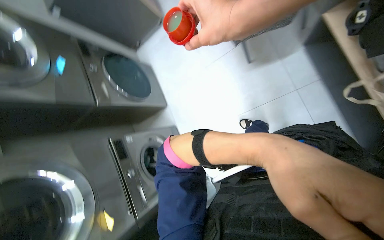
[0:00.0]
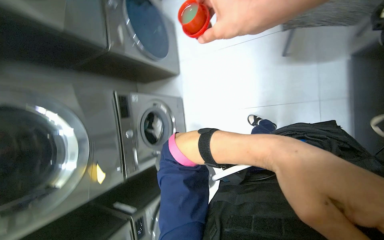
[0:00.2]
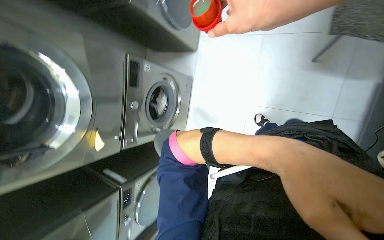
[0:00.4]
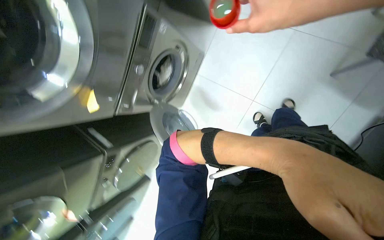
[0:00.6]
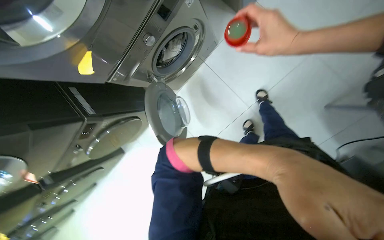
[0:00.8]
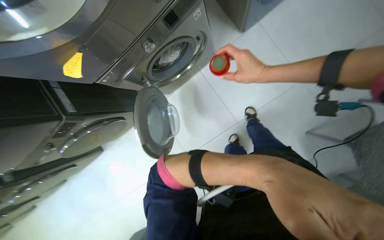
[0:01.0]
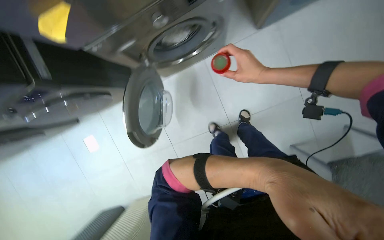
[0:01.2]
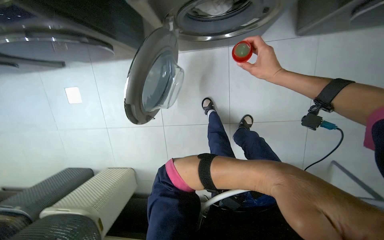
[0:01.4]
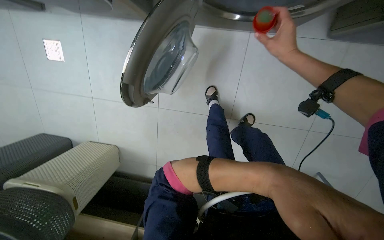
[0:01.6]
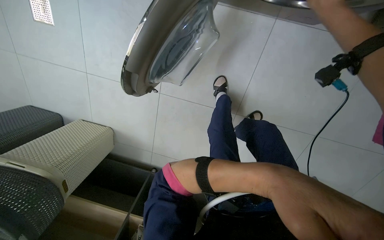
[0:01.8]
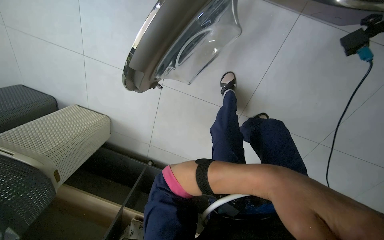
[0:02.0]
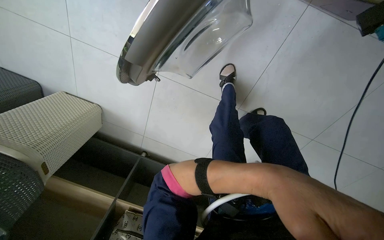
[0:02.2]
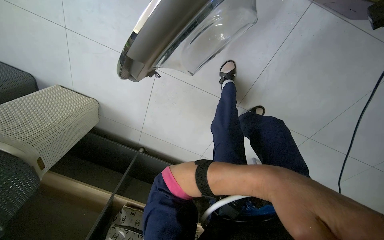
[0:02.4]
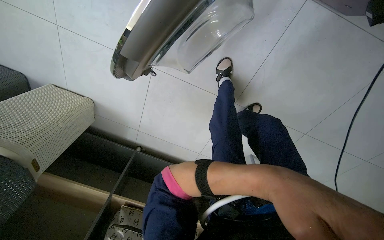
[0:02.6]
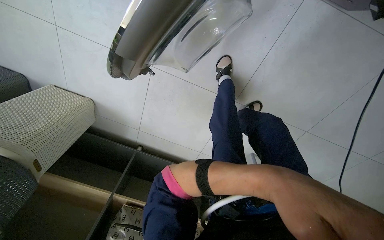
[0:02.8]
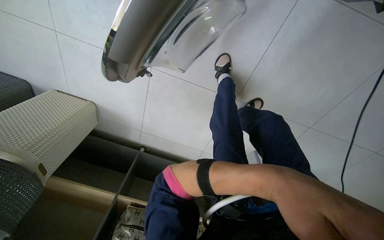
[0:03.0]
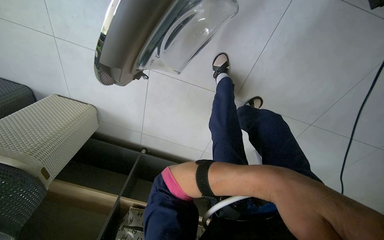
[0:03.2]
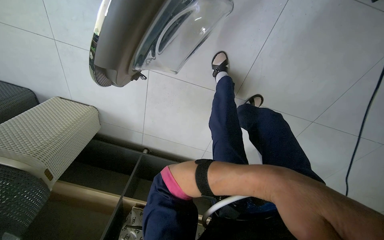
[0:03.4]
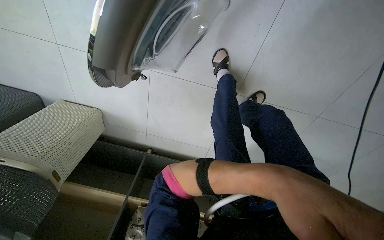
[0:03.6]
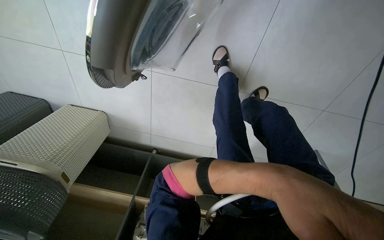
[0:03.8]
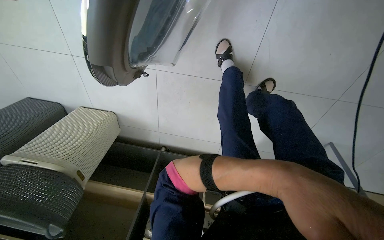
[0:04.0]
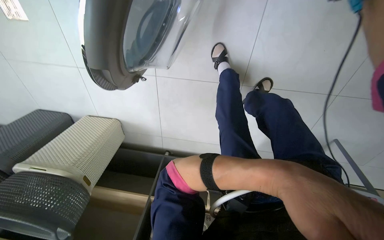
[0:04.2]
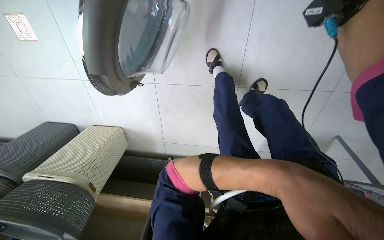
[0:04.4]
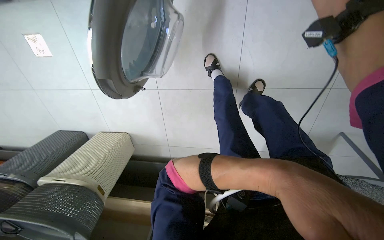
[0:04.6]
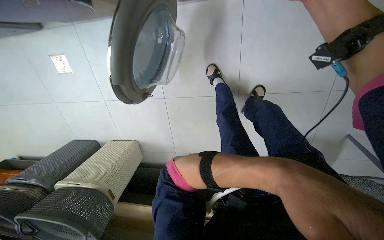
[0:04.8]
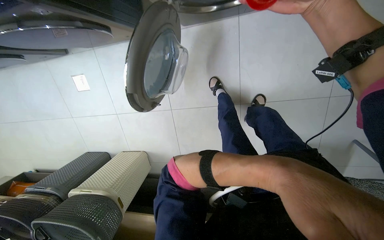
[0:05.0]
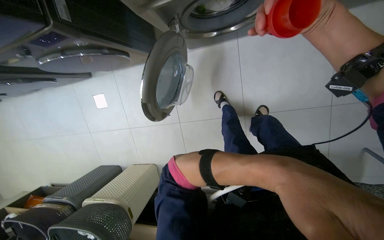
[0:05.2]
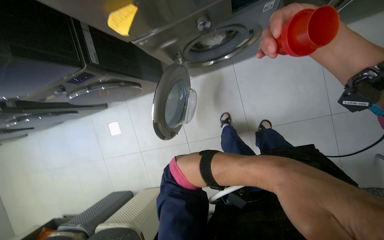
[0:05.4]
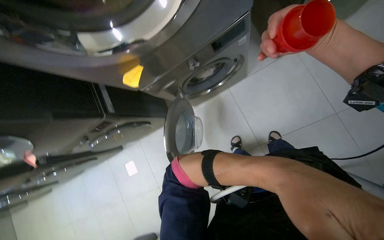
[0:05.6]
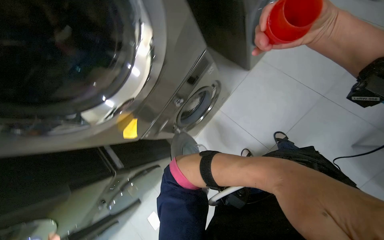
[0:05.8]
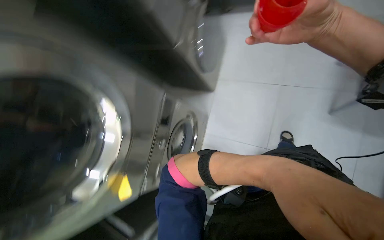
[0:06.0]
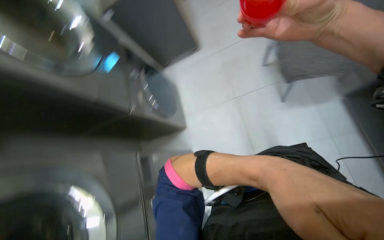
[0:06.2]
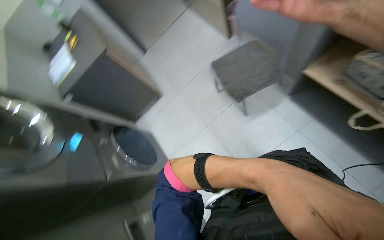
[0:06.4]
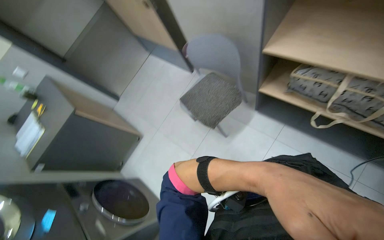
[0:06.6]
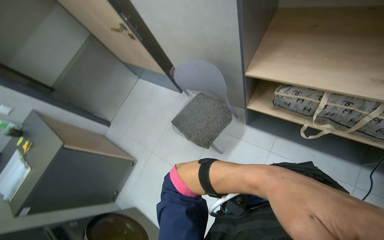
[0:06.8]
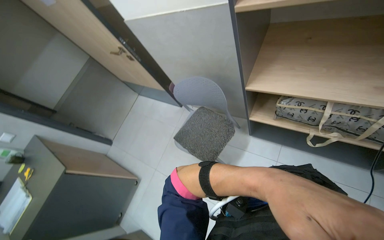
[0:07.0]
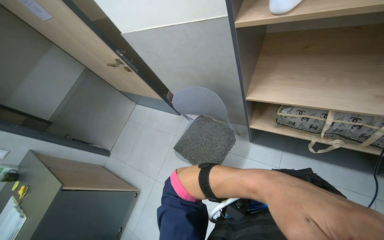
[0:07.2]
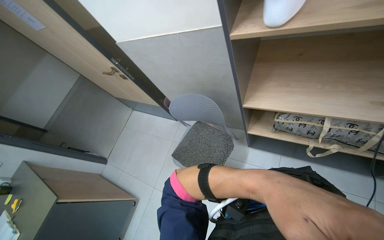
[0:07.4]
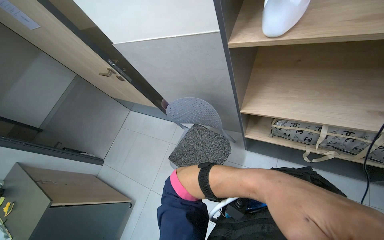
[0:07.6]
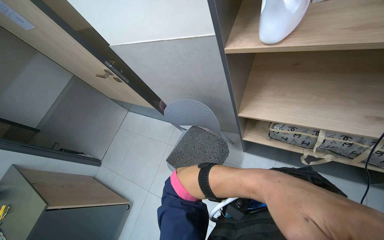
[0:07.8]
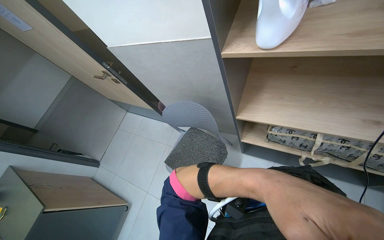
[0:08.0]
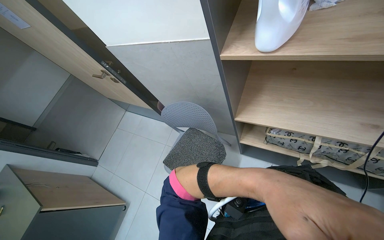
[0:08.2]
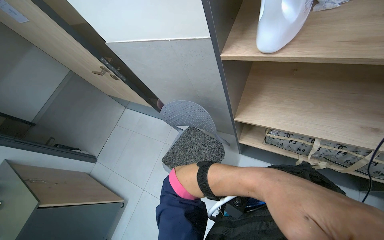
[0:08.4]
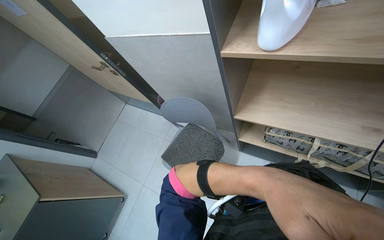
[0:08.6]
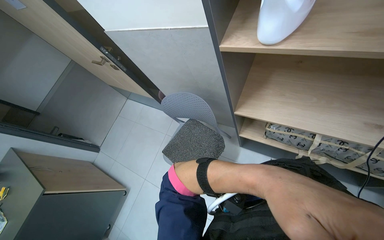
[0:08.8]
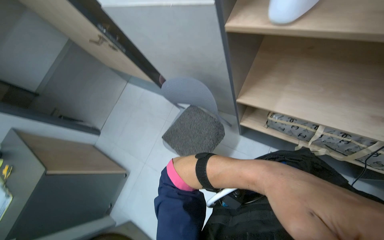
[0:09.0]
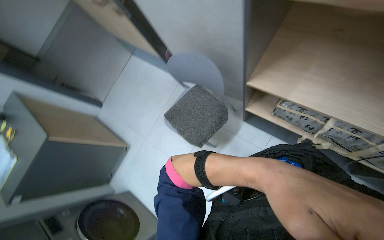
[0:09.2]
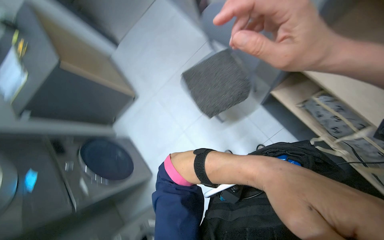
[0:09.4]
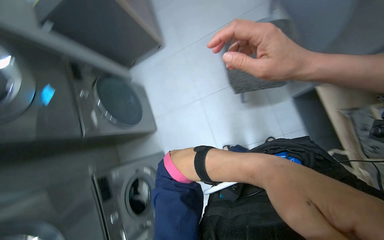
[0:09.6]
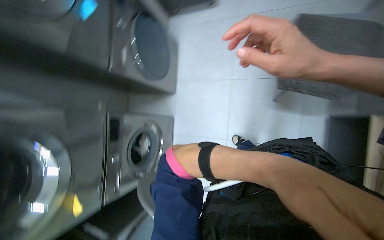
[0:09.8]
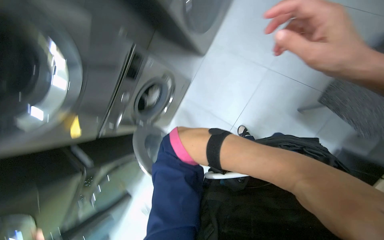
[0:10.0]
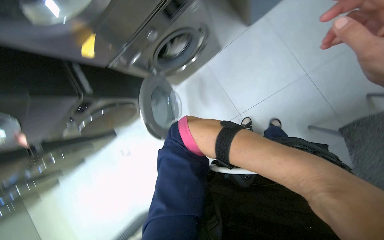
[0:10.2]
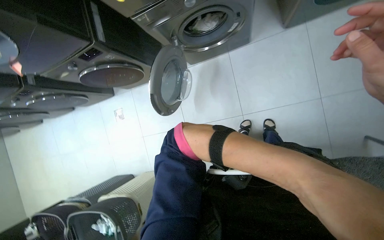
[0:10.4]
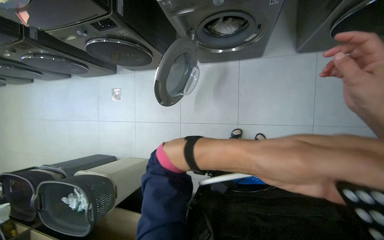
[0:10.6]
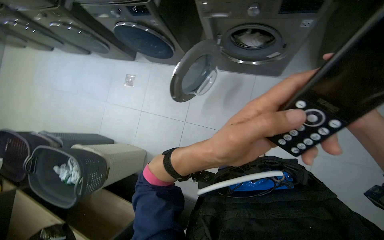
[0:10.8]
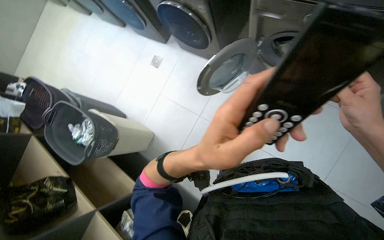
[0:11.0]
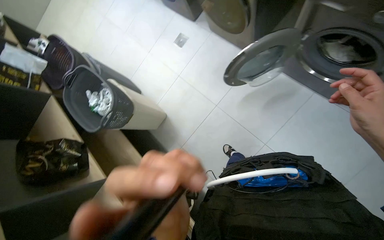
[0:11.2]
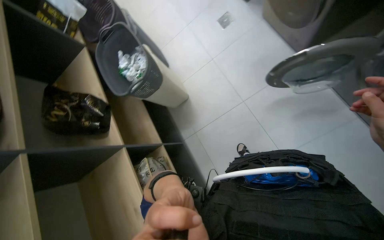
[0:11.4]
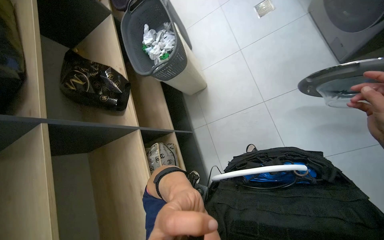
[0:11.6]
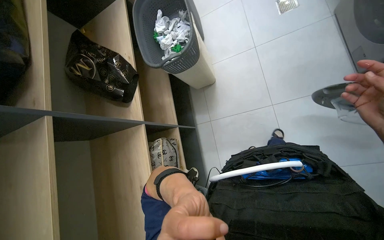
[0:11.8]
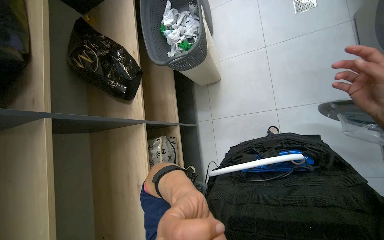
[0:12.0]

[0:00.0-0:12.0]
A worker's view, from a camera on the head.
Job: managing laundry.
The whole recording: Adding detergent and setting second washing machine. The worker adds detergent to the second washing machine and sets its wash program.
0:00.0 to 0:01.6: The camera travels approximately 60 cm. The view pans to the right by some 35 degrees. The view tips downward by about 50 degrees. The scene rotates clockwise by some 110 degrees.
0:01.6 to 0:03.0: The view tilts some 15 degrees downward.
0:04.4 to 0:06.0: The camera is carried some 60 cm. The camera sweeps to the left, by roughly 20 degrees. The view tips upward by approximately 65 degrees. Everything in view rotates approximately 65 degrees counterclockwise.
0:06.0 to 0:07.6: The camera is carried approximately 50 cm. The wearer looks approximately 80 degrees further to the right. The camera pitches upward, by approximately 55 degrees.
0:09.0 to 0:10.4: The wearer moves approximately 60 cm. The camera pitches downward, by about 75 degrees. Everything in view rotates some 130 degrees clockwise.
0:10.4 to 0:12.0: The wearer moves about 60 cm. The camera pitches downward, by approximately 25 degrees. Everything in view rotates about 90 degrees clockwise.

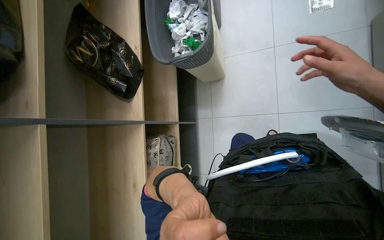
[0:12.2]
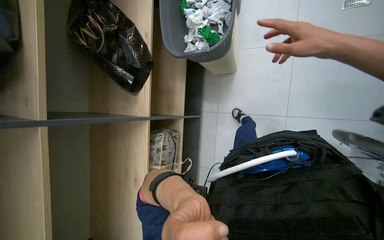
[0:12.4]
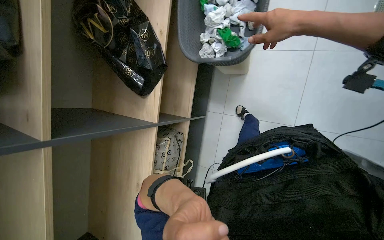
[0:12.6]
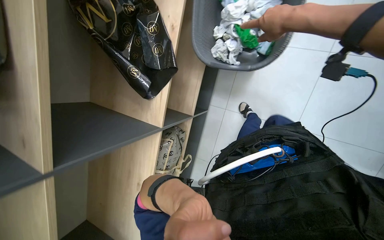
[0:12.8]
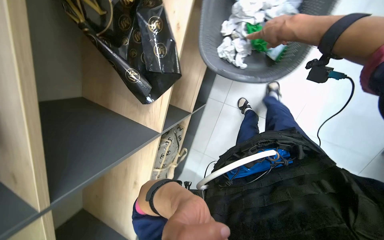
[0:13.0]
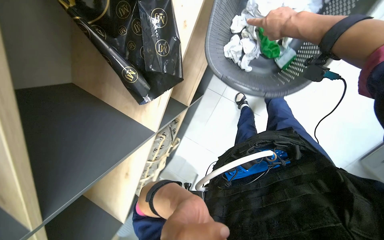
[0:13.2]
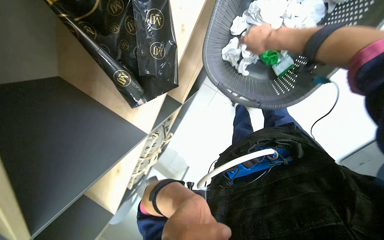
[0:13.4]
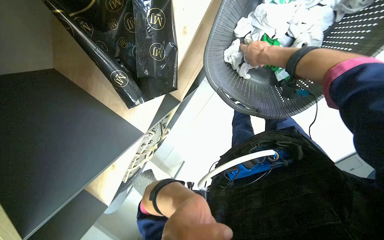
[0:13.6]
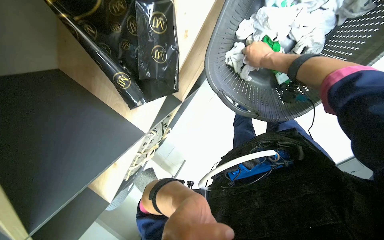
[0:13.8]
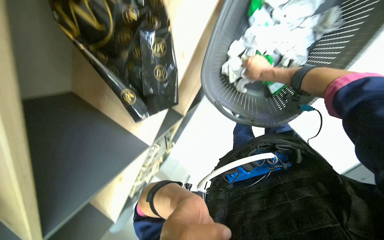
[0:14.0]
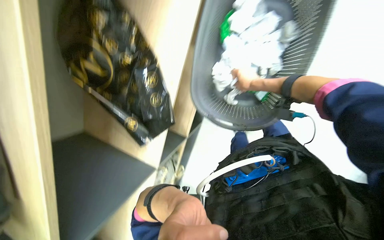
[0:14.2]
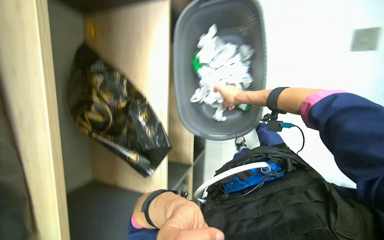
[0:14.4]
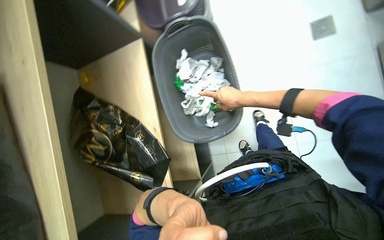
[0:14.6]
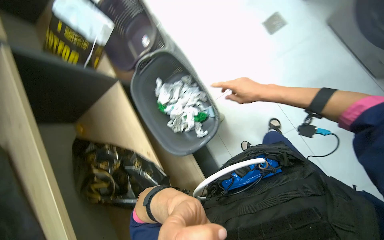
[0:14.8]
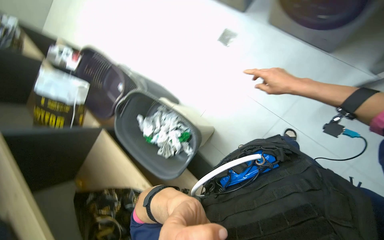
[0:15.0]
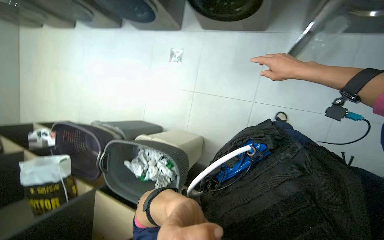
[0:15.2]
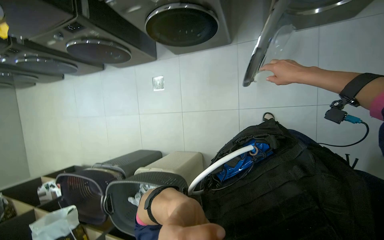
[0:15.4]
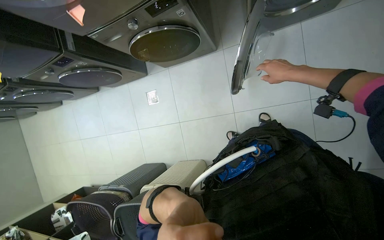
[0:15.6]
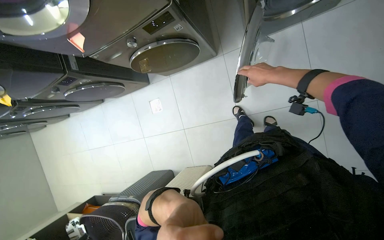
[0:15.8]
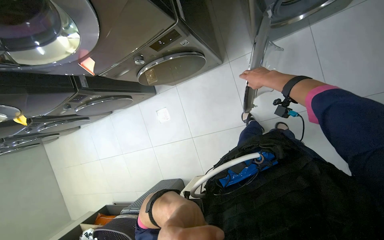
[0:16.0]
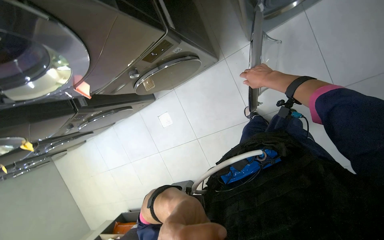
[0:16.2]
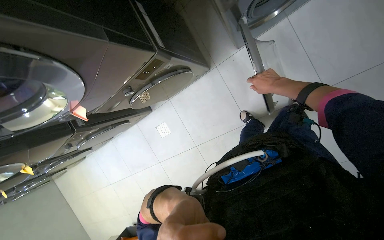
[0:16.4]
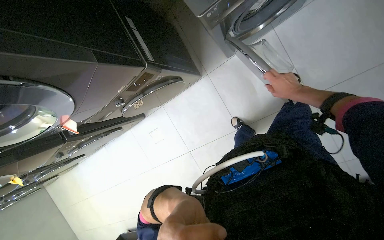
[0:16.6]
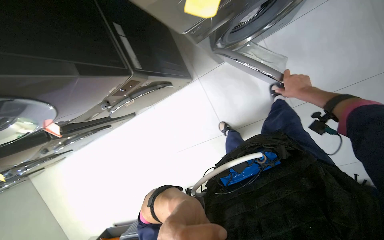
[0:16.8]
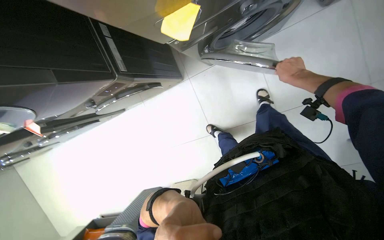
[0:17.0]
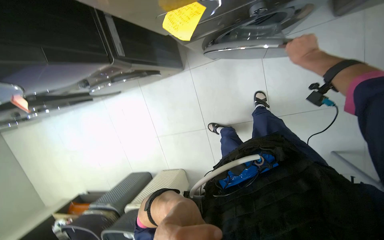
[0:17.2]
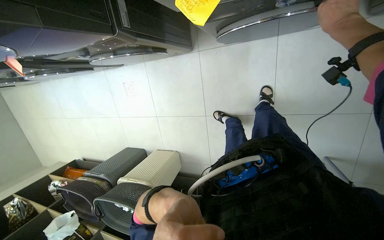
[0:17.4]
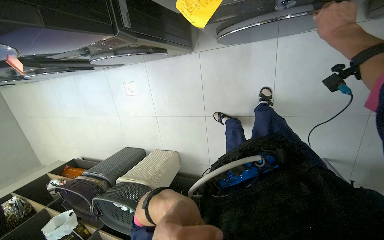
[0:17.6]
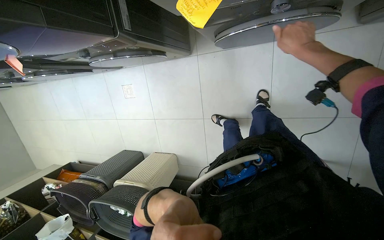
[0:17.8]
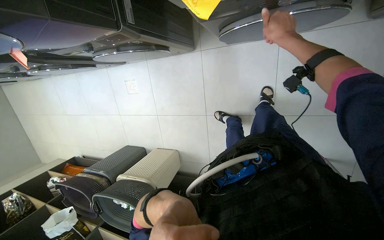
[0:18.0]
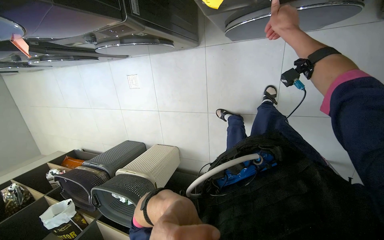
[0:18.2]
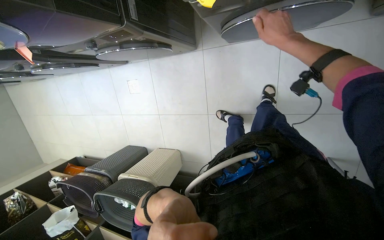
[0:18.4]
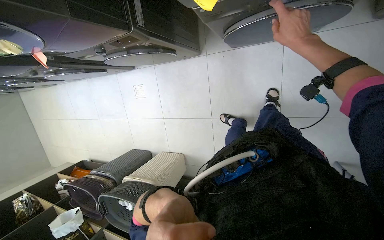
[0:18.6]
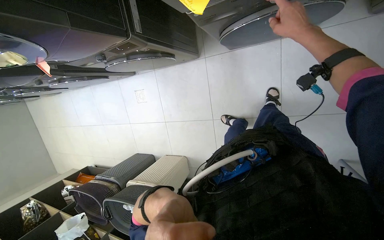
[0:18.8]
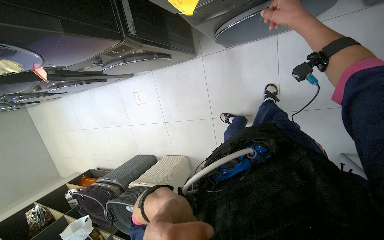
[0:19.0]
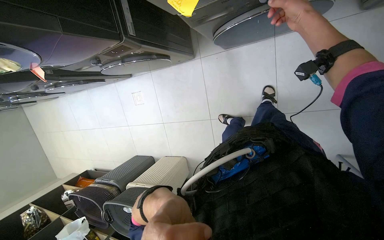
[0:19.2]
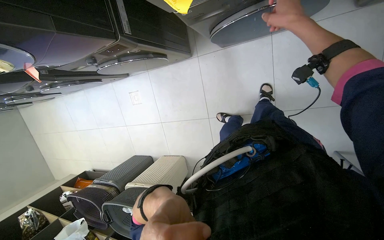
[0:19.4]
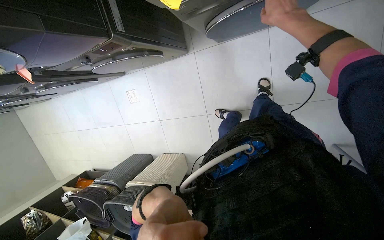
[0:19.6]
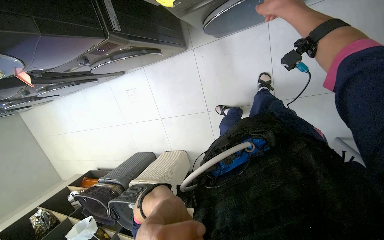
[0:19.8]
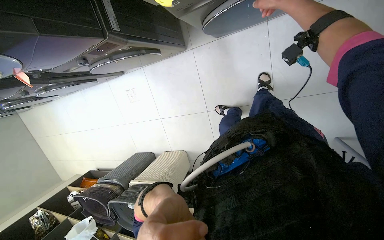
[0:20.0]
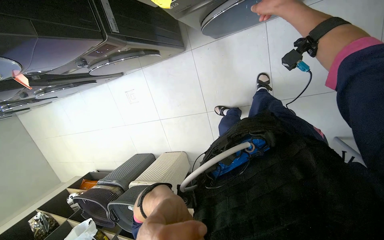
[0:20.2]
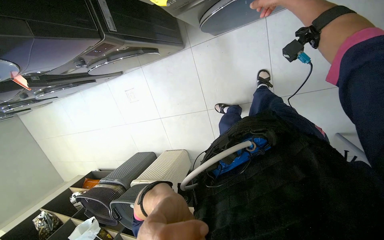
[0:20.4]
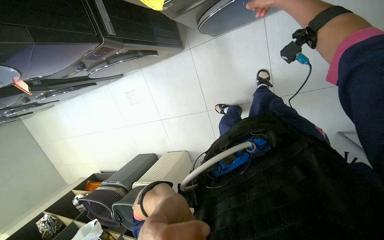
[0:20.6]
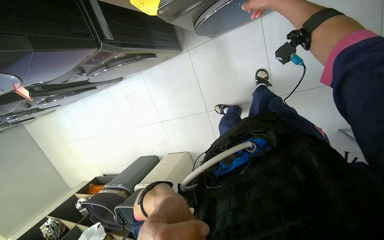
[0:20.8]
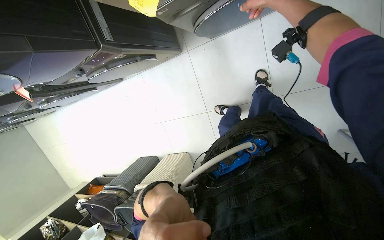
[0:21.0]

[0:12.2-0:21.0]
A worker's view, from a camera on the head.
Job: managing laundry.
The whole recording: Adding detergent and setting second washing machine. The worker adds detergent to the second washing machine and sets its wash program.
0:12.2 to 0:13.6: The camera is carried about 50 cm. The camera pitches downward, by approximately 30 degrees.
0:13.6 to 0:15.2: The head travels roughly 70 cm. The view tilts approximately 55 degrees upward. Everything in view rotates roughly 100 degrees counterclockwise.
0:15.2 to 0:16.6: The head travels approximately 50 cm. Everything in view rotates some 40 degrees counterclockwise.
0:16.6 to 0:18.0: The view tips downward by about 15 degrees. The right hand goes about 30 cm up the picture and nearer to the camera.
